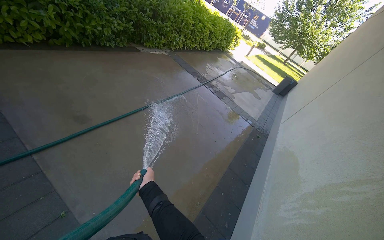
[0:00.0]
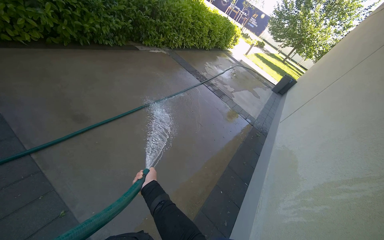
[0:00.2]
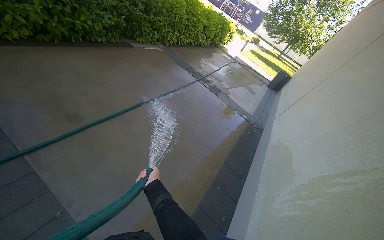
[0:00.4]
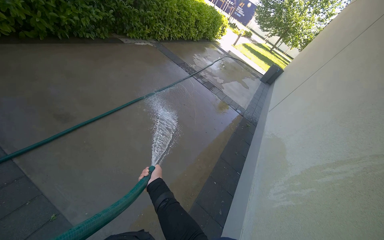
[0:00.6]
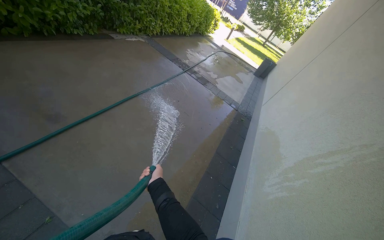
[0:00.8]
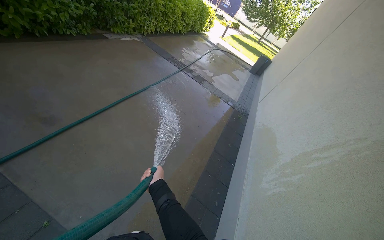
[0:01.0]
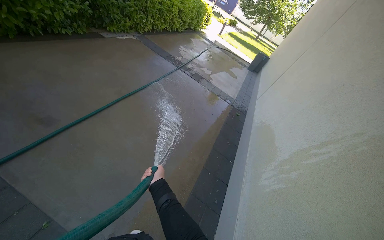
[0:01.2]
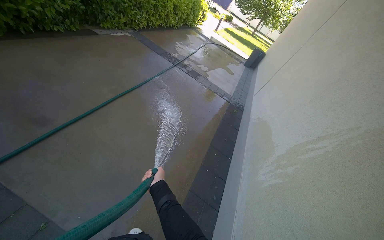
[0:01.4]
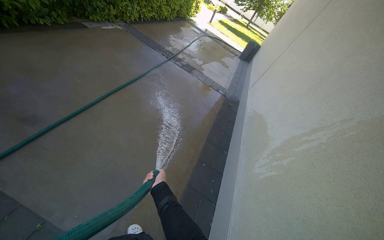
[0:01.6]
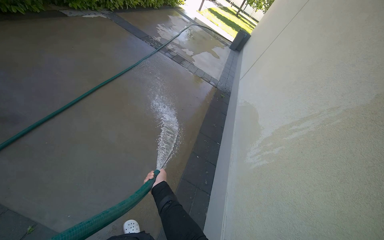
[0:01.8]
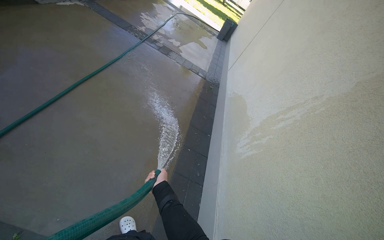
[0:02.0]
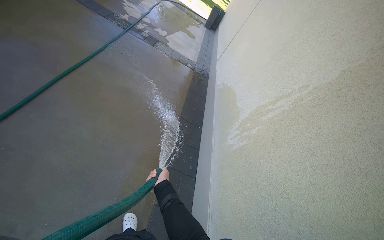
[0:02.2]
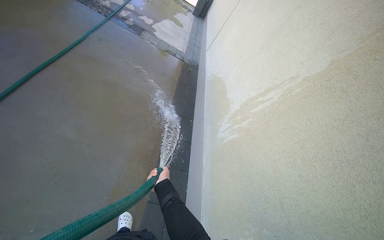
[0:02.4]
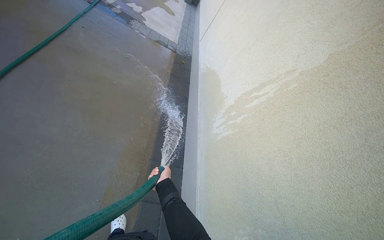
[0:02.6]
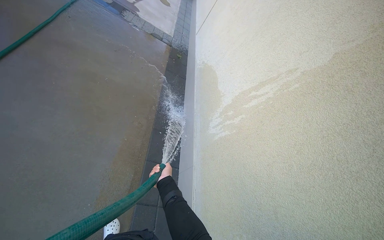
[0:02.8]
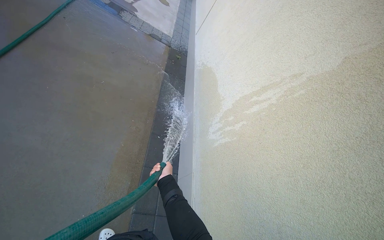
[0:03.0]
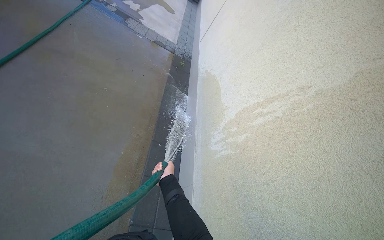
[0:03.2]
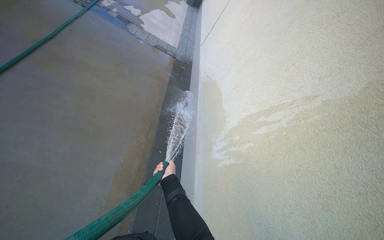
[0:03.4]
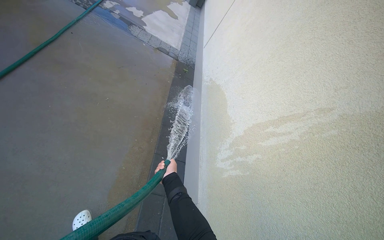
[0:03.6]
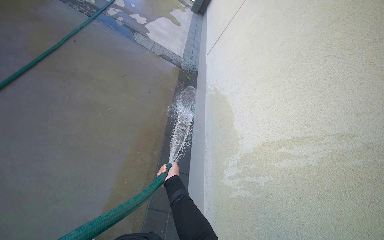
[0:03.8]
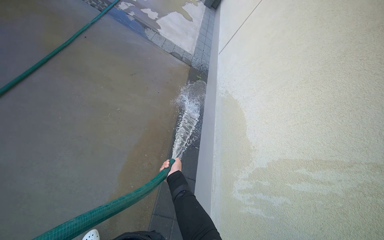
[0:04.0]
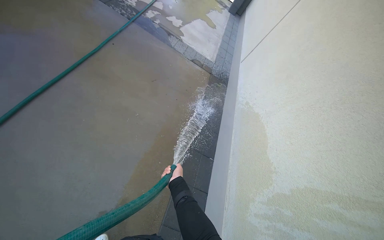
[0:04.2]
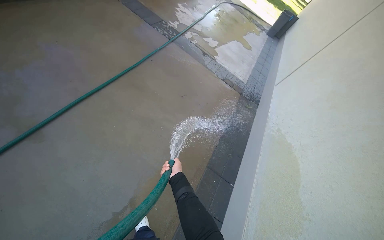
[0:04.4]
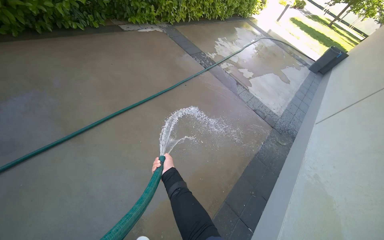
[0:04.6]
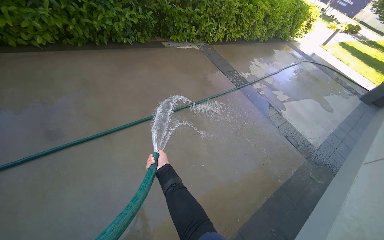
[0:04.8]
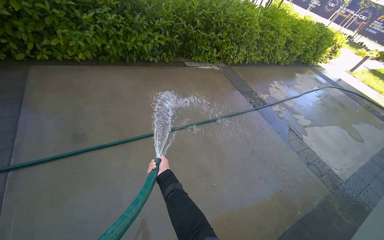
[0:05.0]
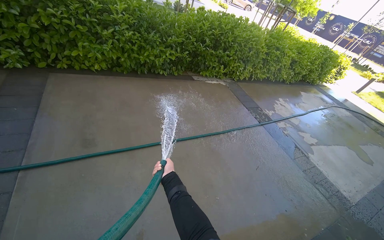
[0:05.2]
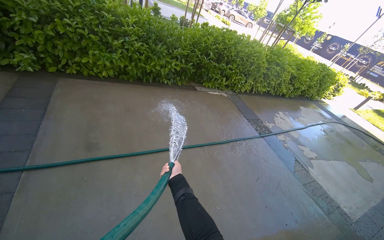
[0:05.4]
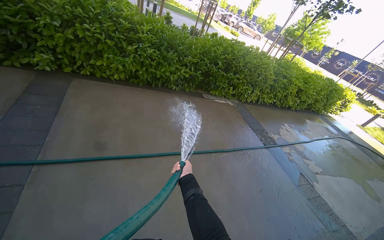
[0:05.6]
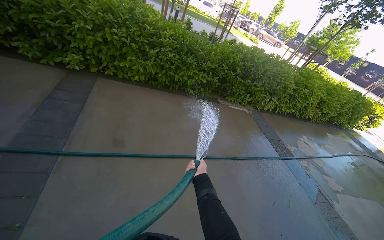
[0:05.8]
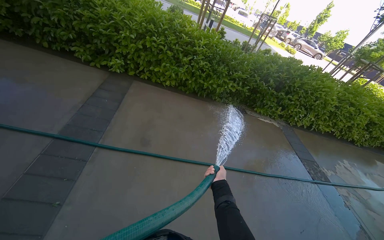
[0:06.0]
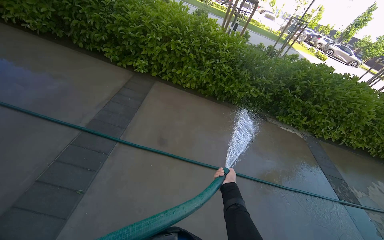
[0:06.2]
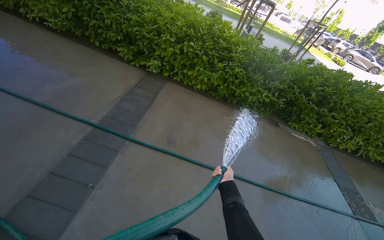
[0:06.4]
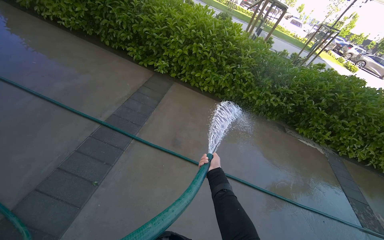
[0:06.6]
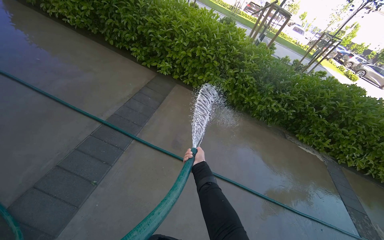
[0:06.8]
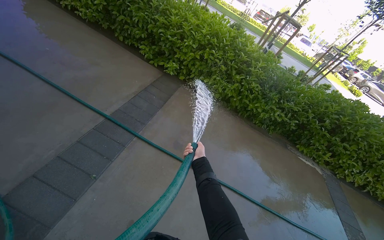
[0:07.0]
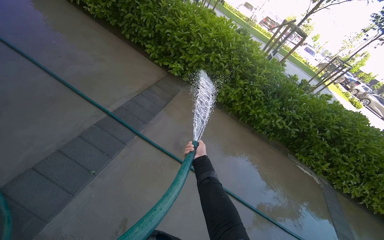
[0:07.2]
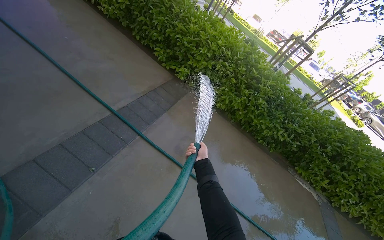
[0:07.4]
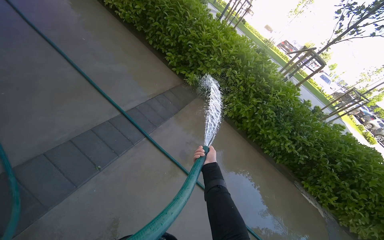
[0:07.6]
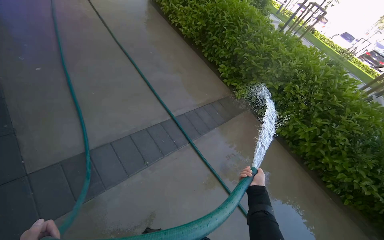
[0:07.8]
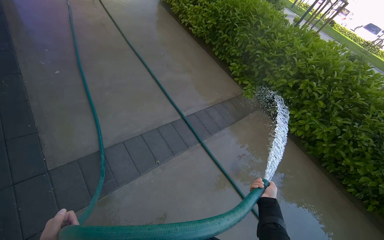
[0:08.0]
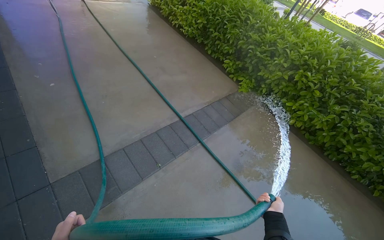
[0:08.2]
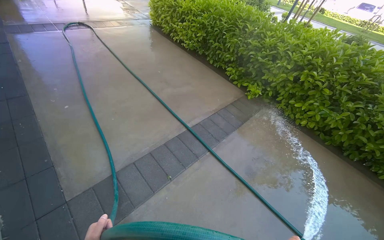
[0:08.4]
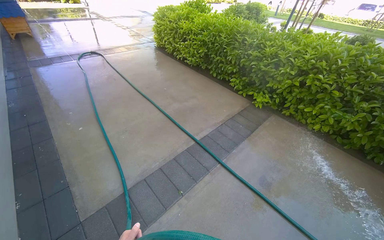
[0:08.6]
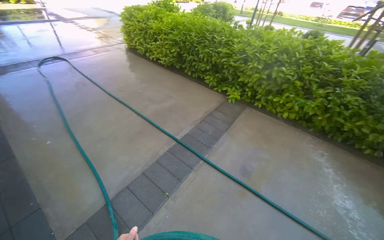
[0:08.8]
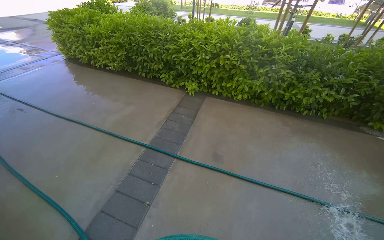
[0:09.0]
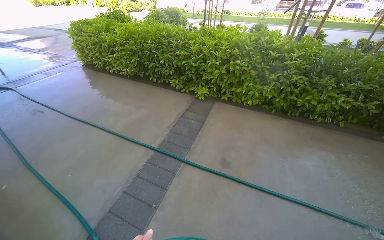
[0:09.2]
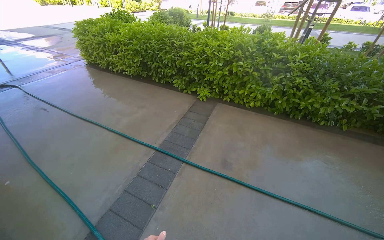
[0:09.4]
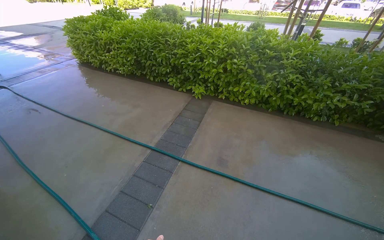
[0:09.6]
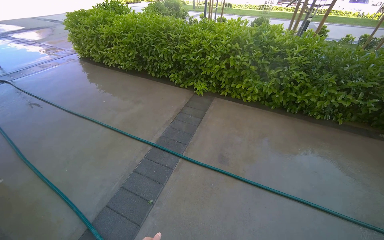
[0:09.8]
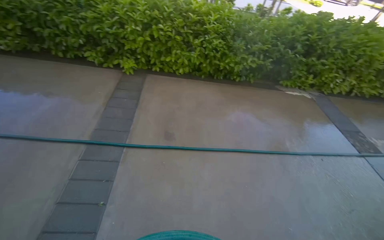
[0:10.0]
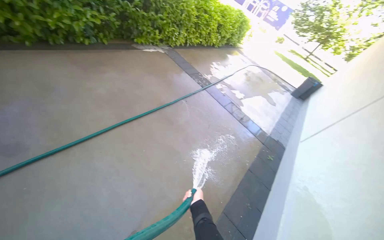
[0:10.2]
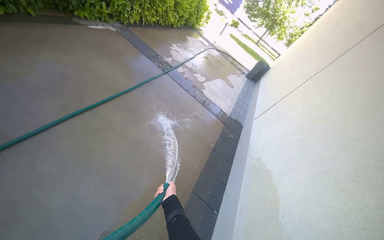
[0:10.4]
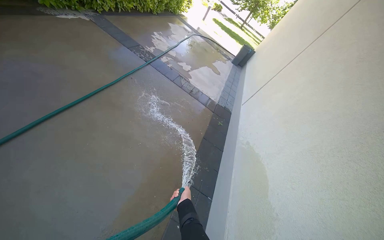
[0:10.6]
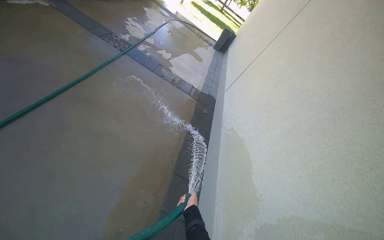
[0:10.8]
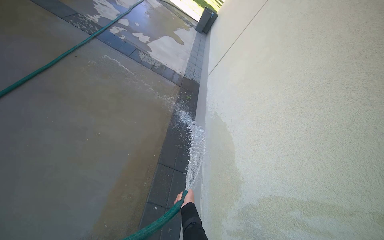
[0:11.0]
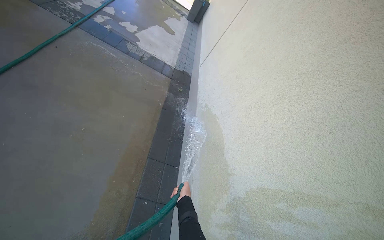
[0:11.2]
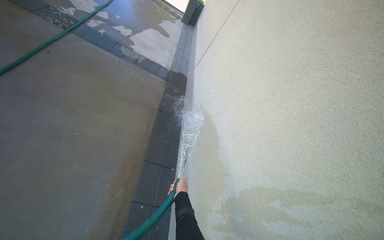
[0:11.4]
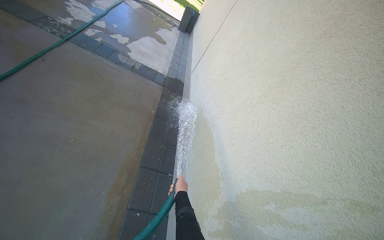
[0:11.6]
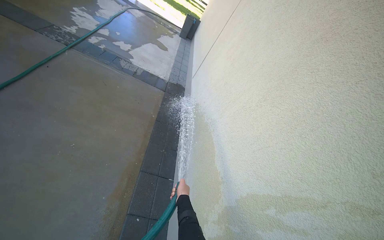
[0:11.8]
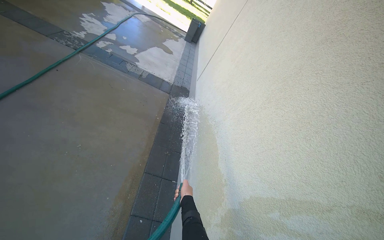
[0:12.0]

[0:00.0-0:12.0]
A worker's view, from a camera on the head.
Job: wiping surfaces.
The whole recording: Spraying water on building exterior and sidewalk. The worker sprays water on the building exterior and adjacent sidewalk with a hose.
0:01.6 to 0:03.0: The head rotates roughly 20 degrees to the right. The view tips downward by roughly 20 degrees.
0:03.0 to 0:04.4: The wearer moves approximately 50 cm. The wearer looks some 25 degrees further to the left.
0:04.4 to 0:06.0: The head rotates some 60 degrees to the left. The view tips upward by some 35 degrees.
0:06.0 to 0:07.6: The head rotates some 30 degrees to the left. The right hand travels up the picture by some 25 cm.
0:07.6 to 0:09.0: Everything in view rotates roughly 30 degrees counterclockwise.
0:09.0 to 0:10.4: The head turns to the right by roughly 80 degrees. The view tilts approximately 25 degrees downward.
0:10.4 to 0:12.0: The camera is carried about 40 cm. The wearer looks approximately 20 degrees further to the right.

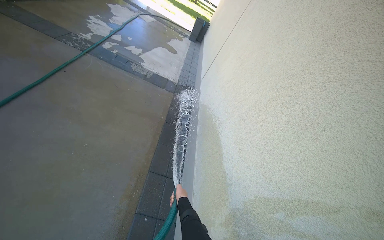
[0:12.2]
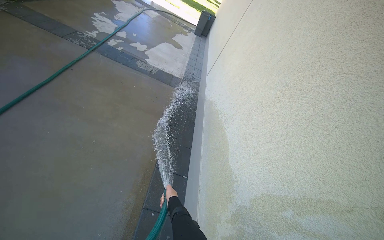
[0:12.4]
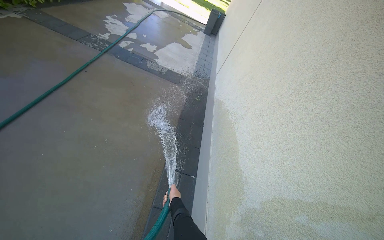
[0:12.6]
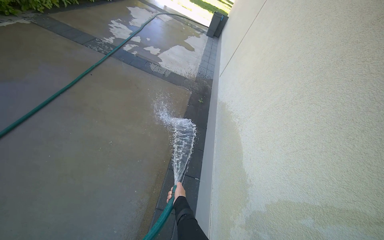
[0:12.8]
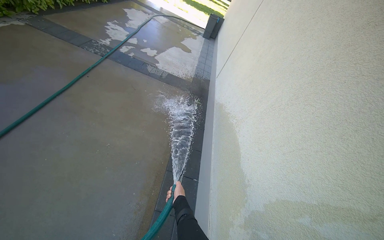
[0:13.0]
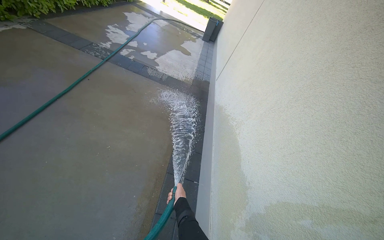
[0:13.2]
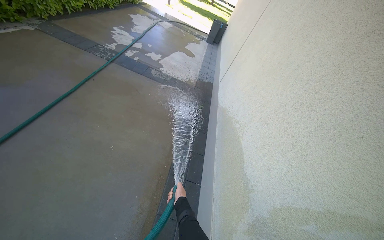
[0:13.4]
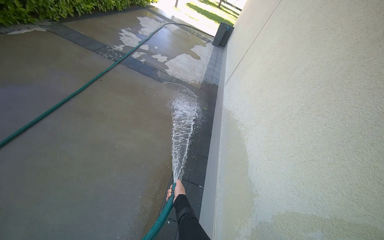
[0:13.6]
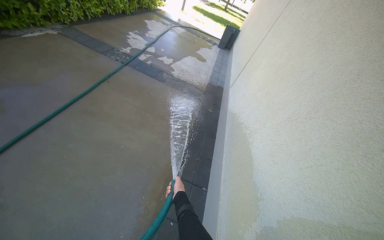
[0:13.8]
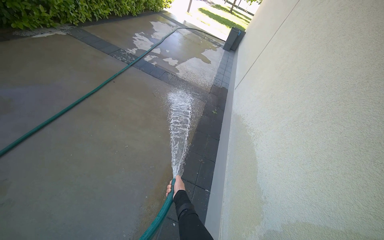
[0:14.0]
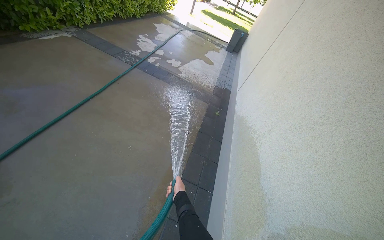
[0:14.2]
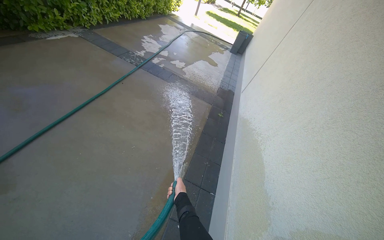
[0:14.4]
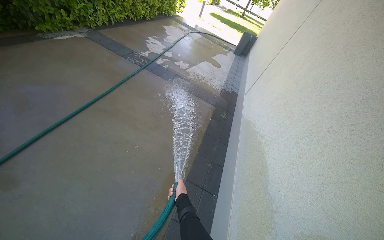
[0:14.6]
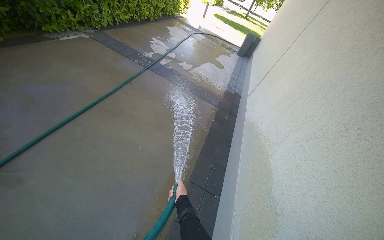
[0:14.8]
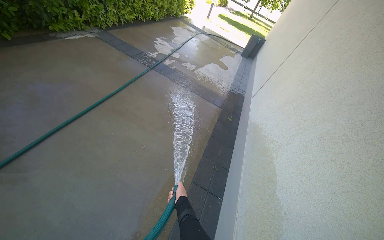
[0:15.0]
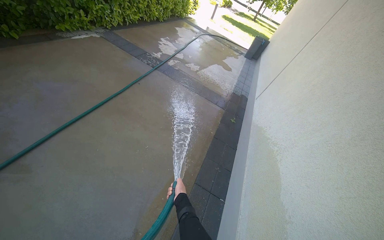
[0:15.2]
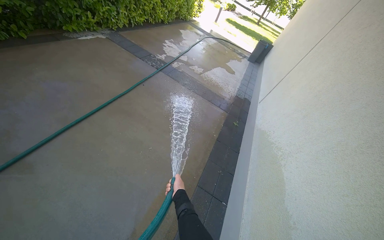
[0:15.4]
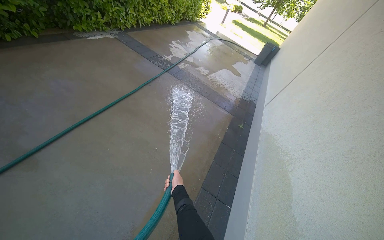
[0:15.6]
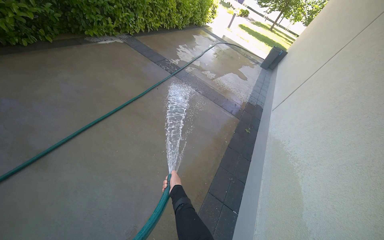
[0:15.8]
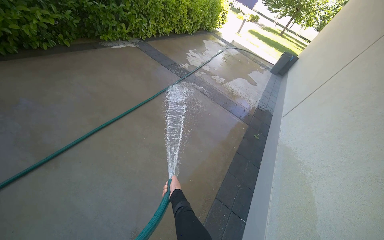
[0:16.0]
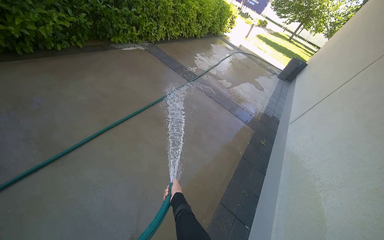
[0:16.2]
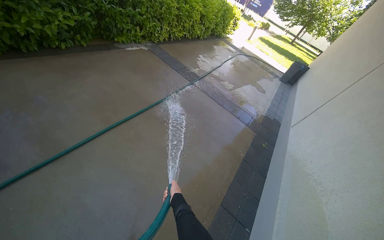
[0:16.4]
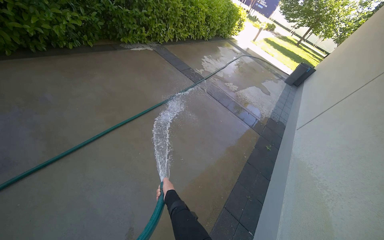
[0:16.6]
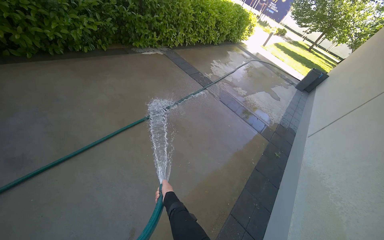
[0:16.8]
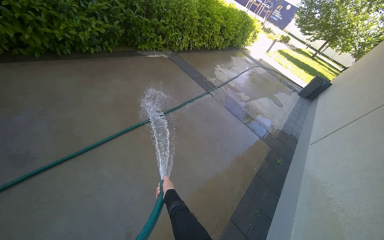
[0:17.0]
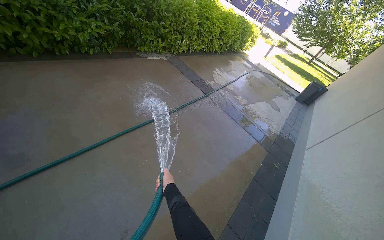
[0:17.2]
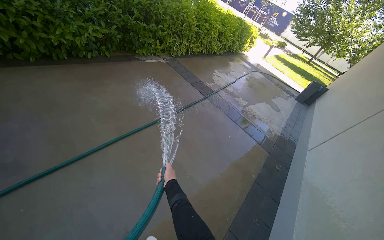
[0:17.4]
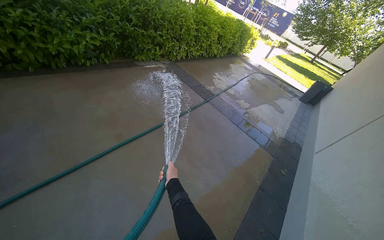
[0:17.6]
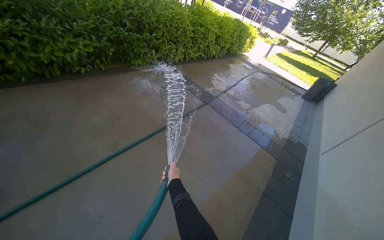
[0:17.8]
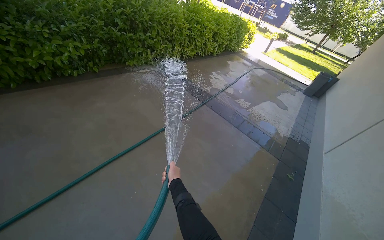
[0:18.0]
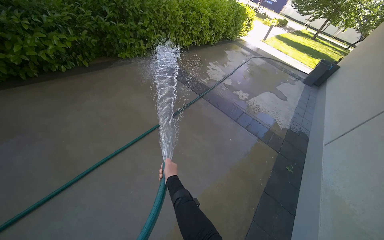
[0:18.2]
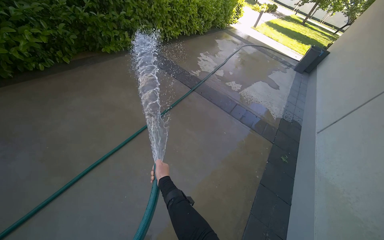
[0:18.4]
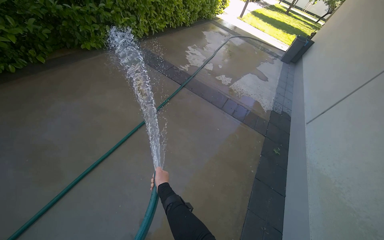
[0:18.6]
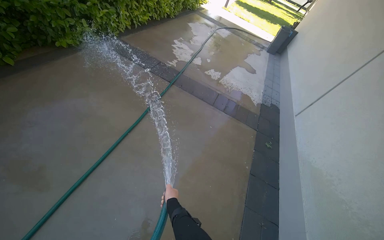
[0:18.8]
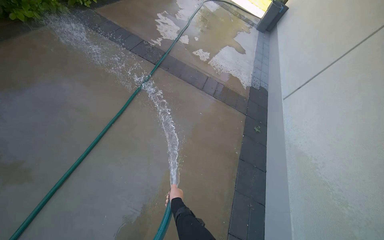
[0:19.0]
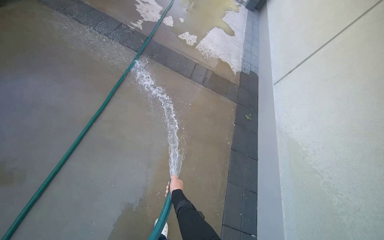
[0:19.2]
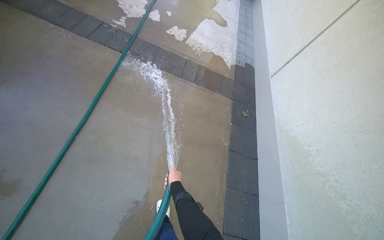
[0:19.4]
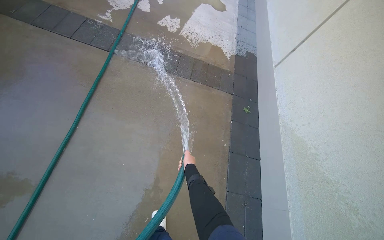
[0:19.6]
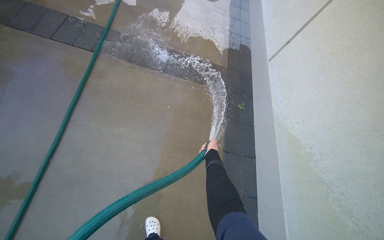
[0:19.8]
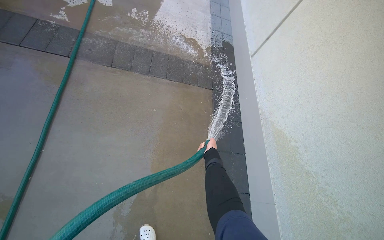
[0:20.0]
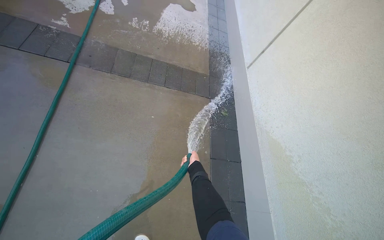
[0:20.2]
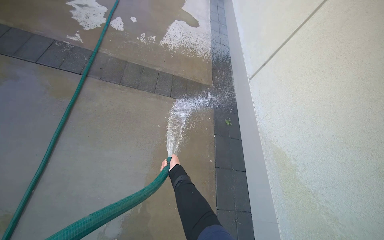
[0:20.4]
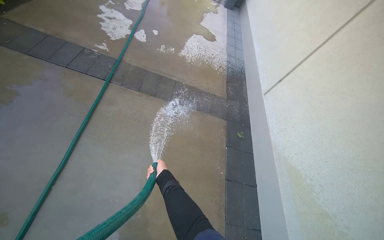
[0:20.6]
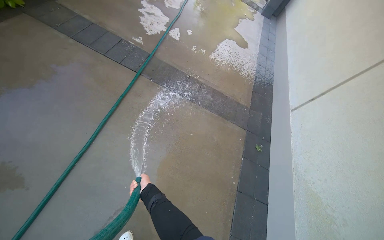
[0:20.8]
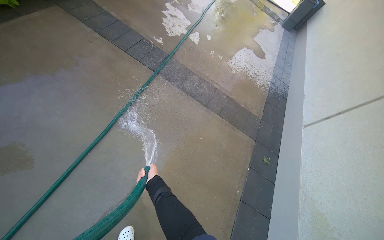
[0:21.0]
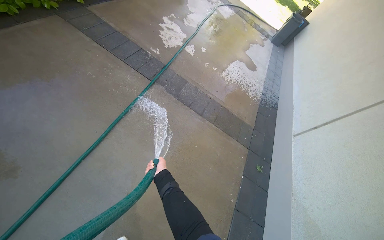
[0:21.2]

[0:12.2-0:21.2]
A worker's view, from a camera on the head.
Job: wiping surfaces.
The whole recording: Spraying water on building exterior and sidewalk. The worker sprays water on the building exterior and adjacent sidewalk with a hose.
0:16.6 to 0:18.2: The camera travels roughly 40 cm.
0:18.2 to 0:19.8: The wearer moves some 90 cm. The wearer looks roughly 30 degrees further to the right. The wearer looks about 30 degrees further downward.
0:19.8 to 0:21.2: The camera pitches upward, by some 15 degrees. The right hand goes some 50 cm to the left.
